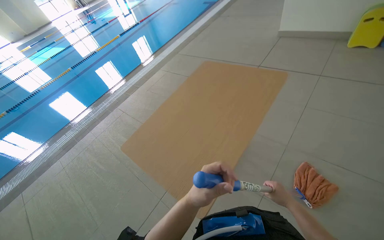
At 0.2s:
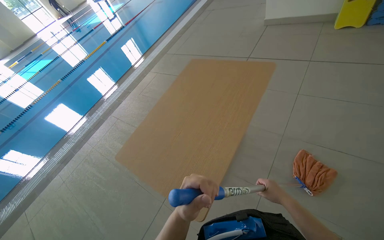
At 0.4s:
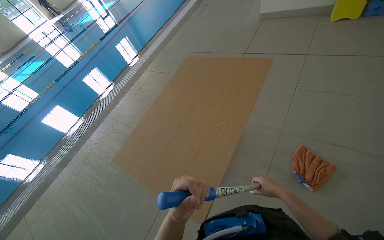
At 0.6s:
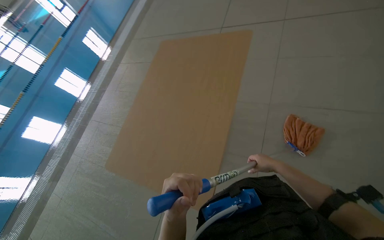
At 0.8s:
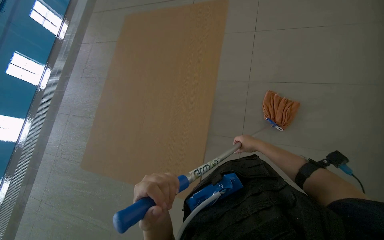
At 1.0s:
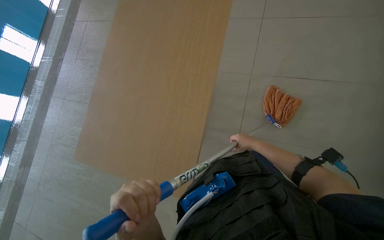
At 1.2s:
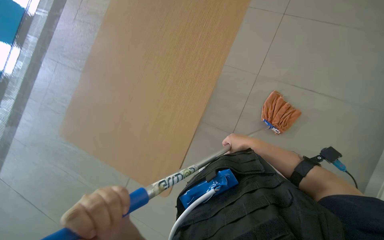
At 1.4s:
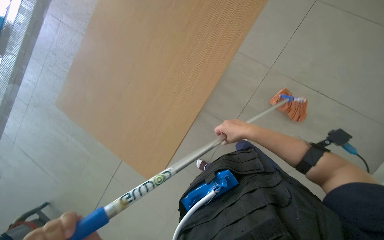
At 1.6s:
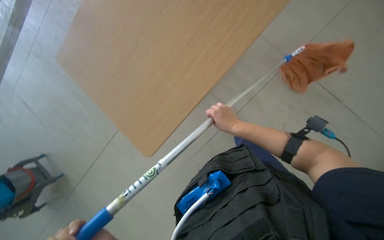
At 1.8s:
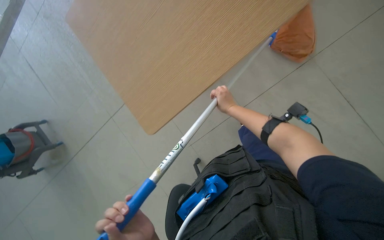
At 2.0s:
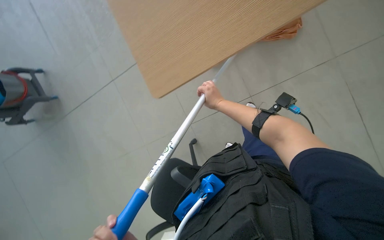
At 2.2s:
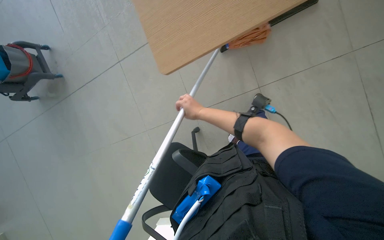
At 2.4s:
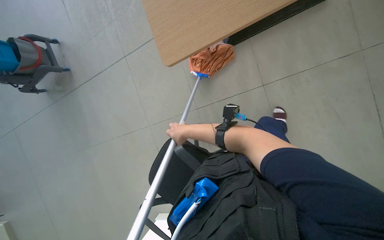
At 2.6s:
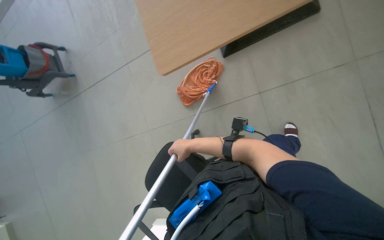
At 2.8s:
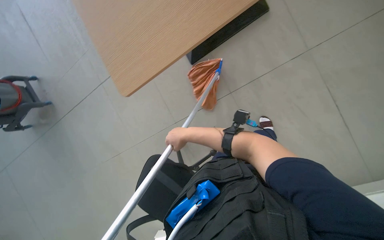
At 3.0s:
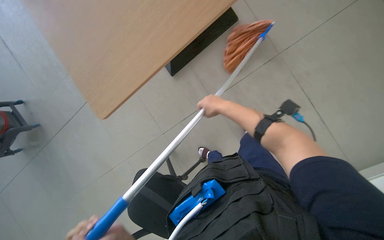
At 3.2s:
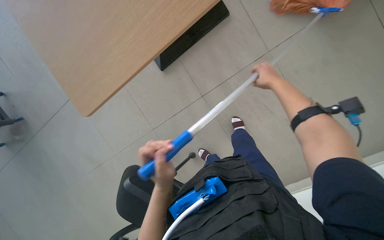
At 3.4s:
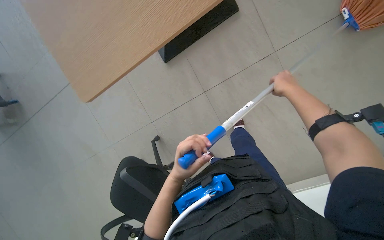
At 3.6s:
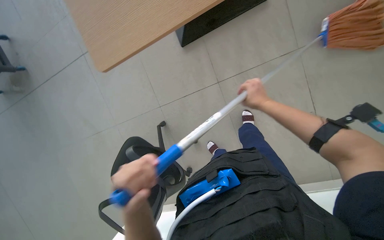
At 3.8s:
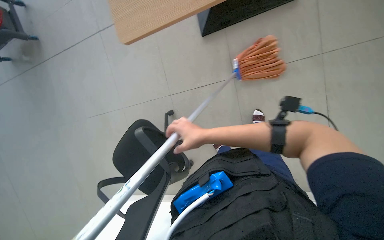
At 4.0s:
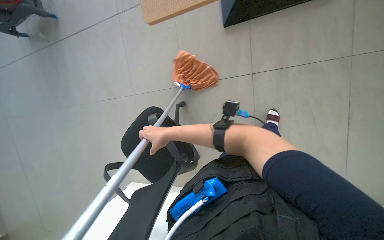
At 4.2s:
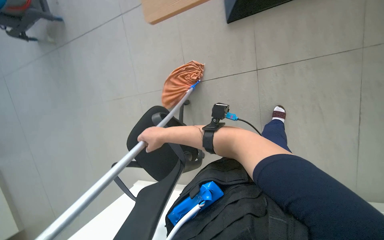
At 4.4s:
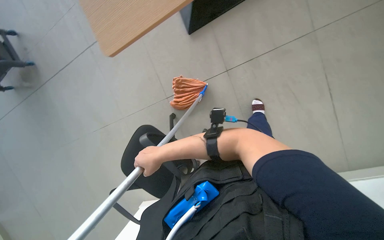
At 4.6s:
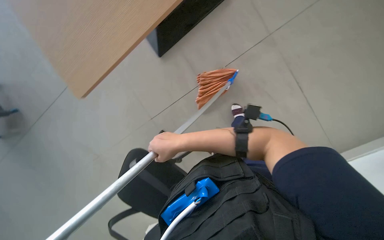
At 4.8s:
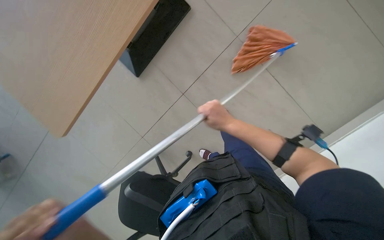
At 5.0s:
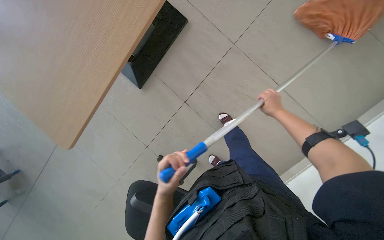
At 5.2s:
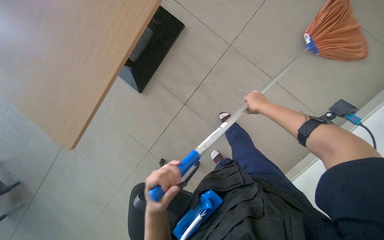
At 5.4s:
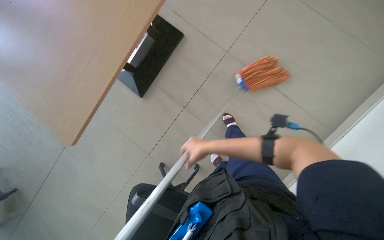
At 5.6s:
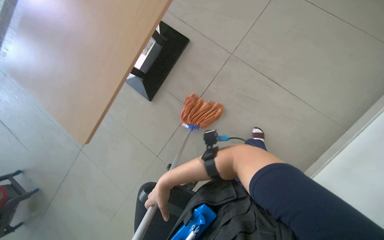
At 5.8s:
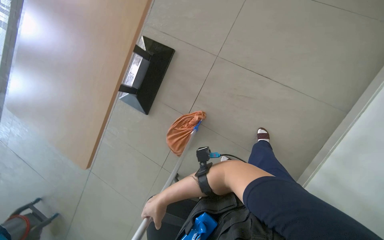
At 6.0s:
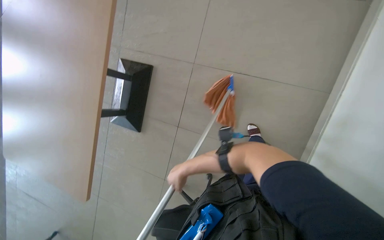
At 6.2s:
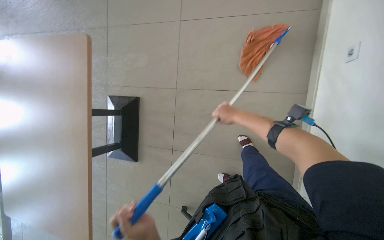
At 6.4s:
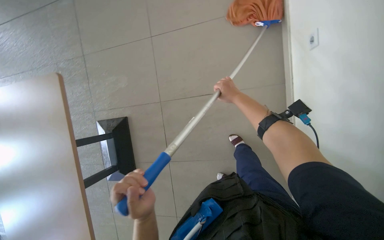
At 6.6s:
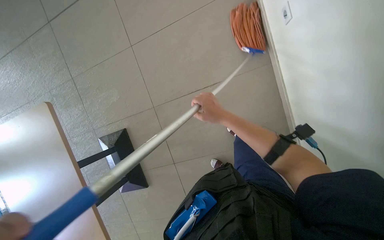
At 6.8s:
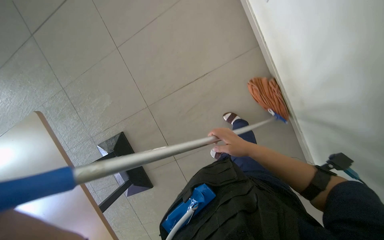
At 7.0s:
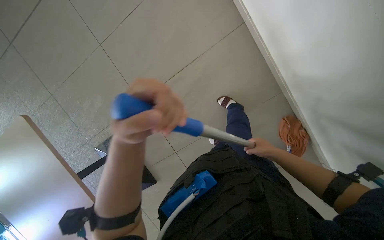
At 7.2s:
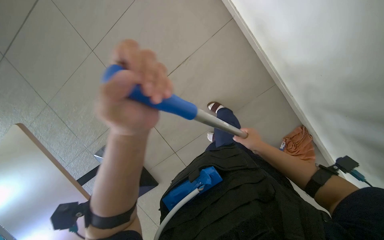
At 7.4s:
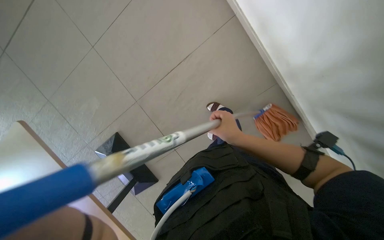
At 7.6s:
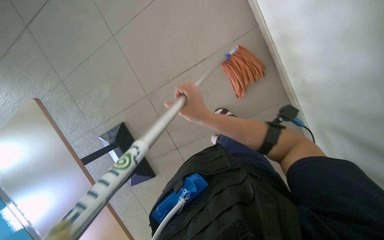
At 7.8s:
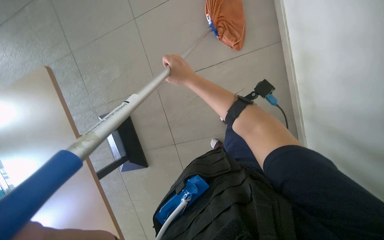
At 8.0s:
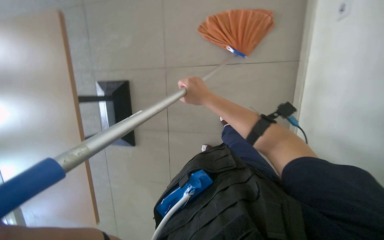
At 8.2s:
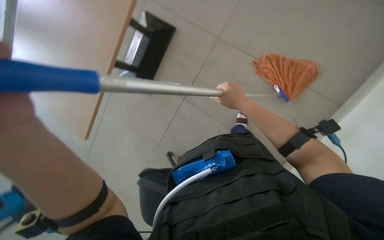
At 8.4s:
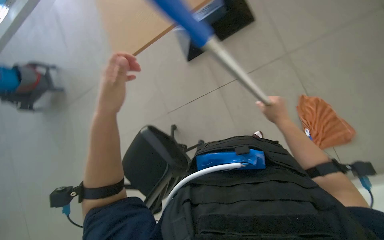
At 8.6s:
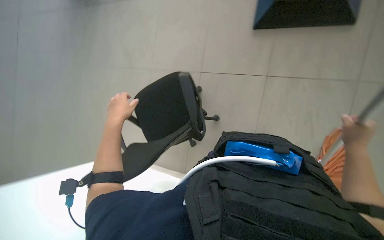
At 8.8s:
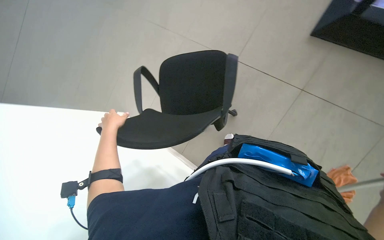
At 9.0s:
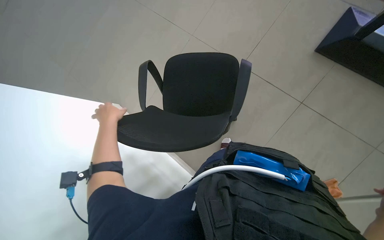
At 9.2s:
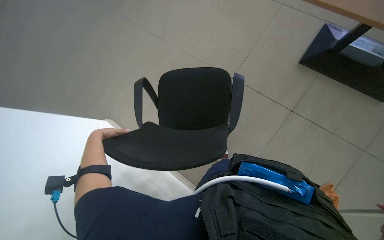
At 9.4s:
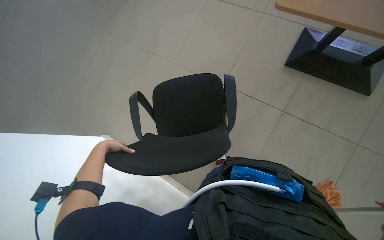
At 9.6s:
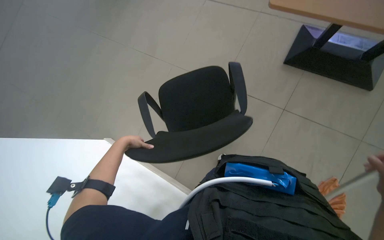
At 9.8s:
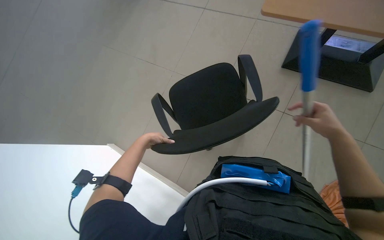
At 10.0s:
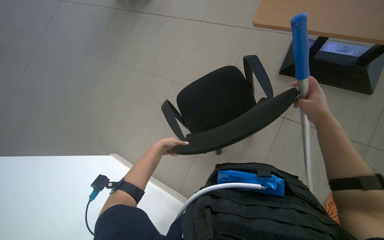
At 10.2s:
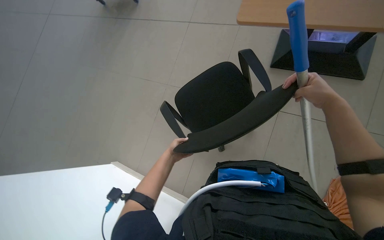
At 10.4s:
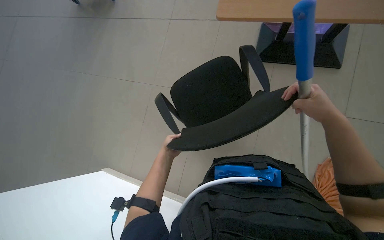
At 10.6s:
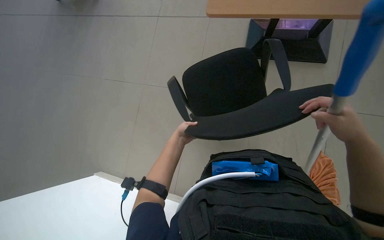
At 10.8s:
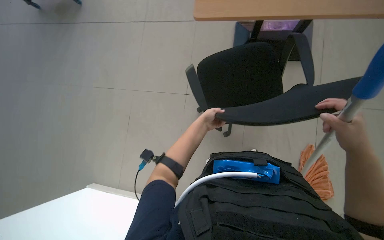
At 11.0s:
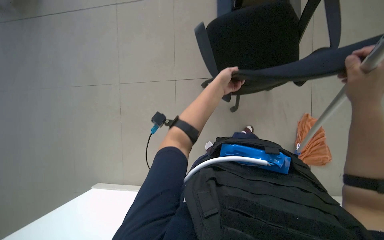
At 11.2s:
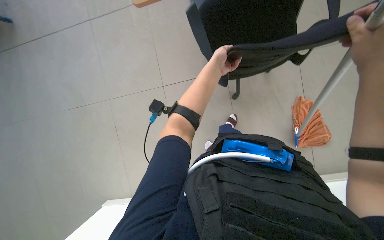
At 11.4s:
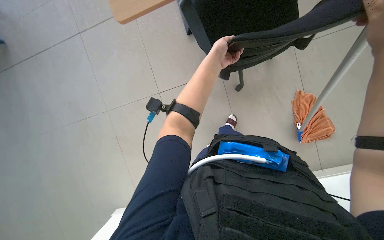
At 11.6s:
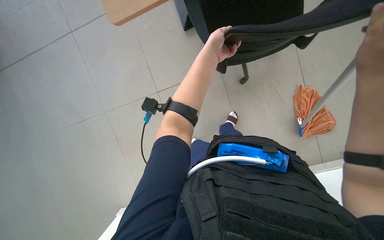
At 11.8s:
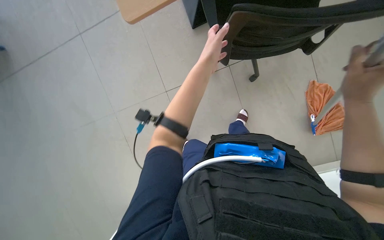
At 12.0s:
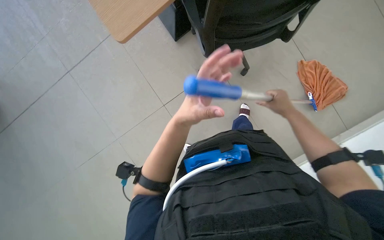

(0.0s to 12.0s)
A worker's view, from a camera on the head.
Job: mopping floor.
The whole recording: Mopping pool deck. The worker dips and wrings a mop, then mops the tiled floor around the swimming pool, and wrings the mop again.
0.0s - 1.6s: The view tilts roughly 30 degrees downward.
3.0s - 4.4s: The right hand is displaced to the left and down the picture by some 35 cm.
4.4s - 6.0s: The scene turns some 35 degrees counterclockwise in the picture.
6.0s - 7.6s: The scene rotates counterclockwise by approximately 40 degrees.
7.6s - 9.0s: The scene rotates clockwise by approximately 55 degrees.
9.0s - 10.4s: The left hand shifts approximately 20 cm to the right.
10.4s - 12.0s: The camera pitches downward, by about 15 degrees. The left hand shifts about 30 cm nearer to the camera, to the right and up the picture.

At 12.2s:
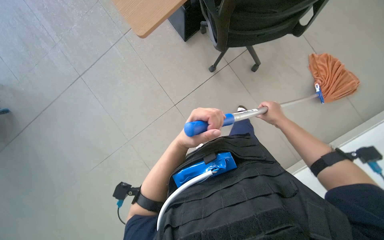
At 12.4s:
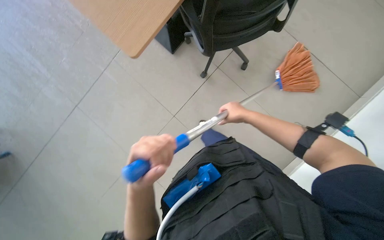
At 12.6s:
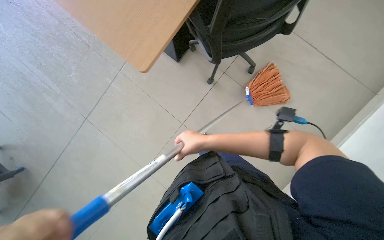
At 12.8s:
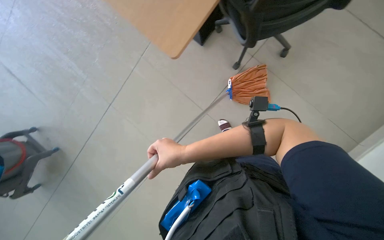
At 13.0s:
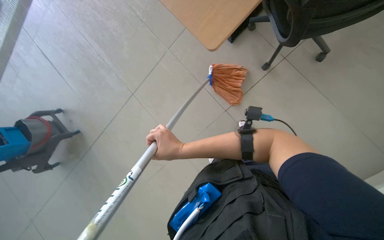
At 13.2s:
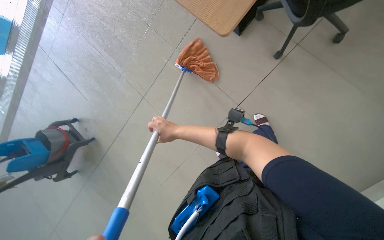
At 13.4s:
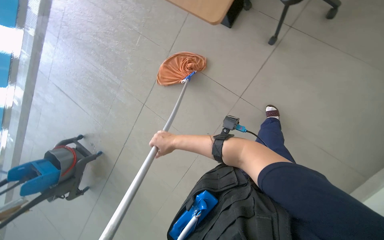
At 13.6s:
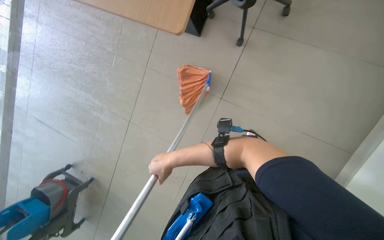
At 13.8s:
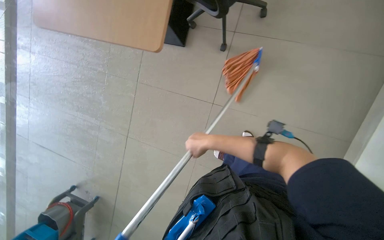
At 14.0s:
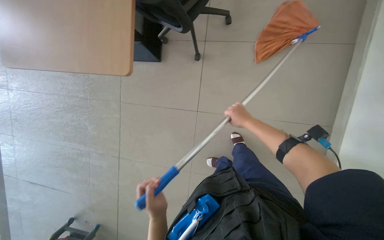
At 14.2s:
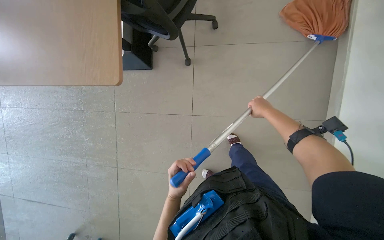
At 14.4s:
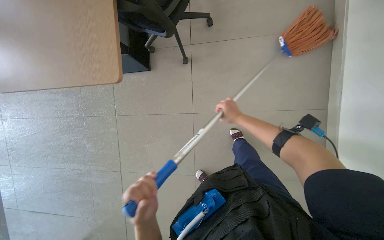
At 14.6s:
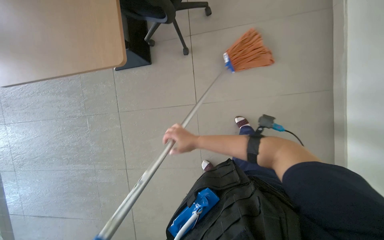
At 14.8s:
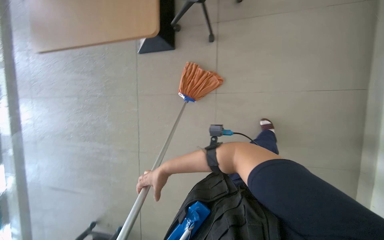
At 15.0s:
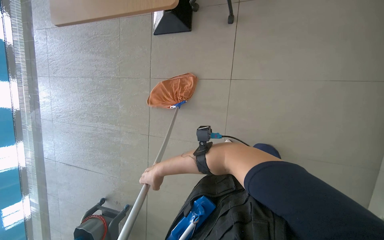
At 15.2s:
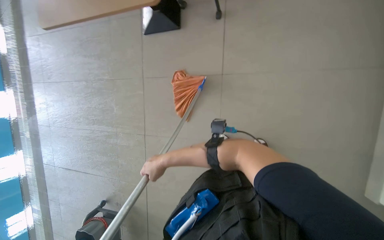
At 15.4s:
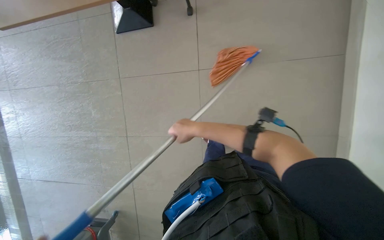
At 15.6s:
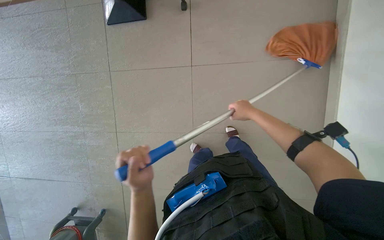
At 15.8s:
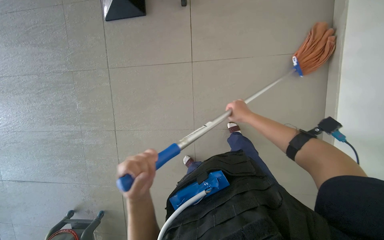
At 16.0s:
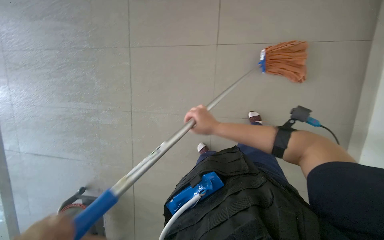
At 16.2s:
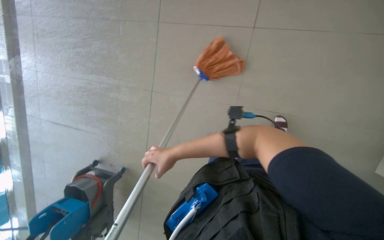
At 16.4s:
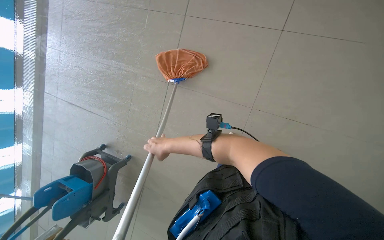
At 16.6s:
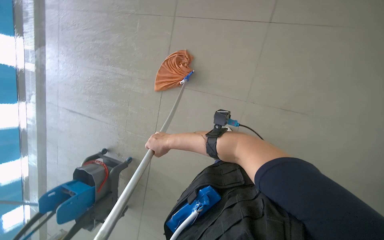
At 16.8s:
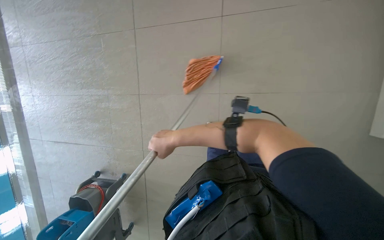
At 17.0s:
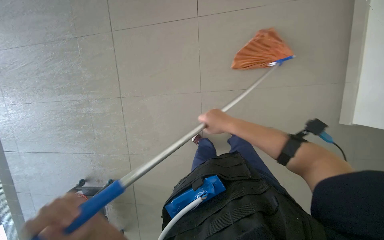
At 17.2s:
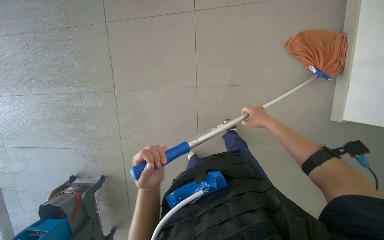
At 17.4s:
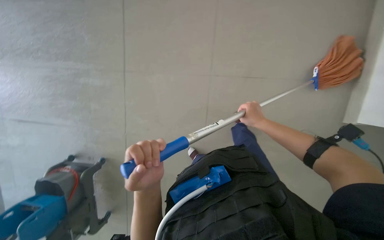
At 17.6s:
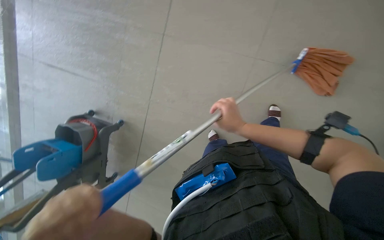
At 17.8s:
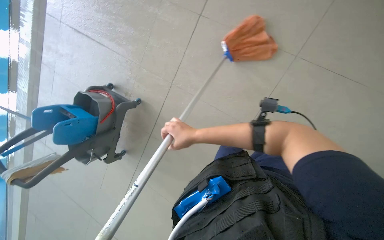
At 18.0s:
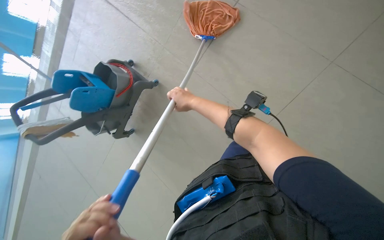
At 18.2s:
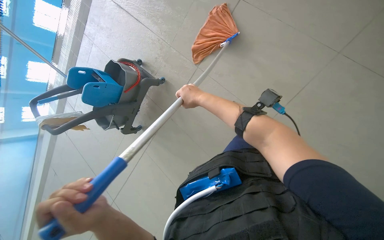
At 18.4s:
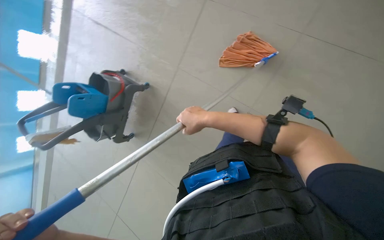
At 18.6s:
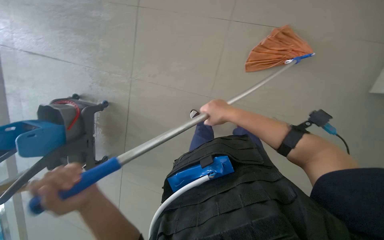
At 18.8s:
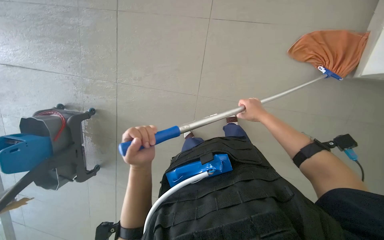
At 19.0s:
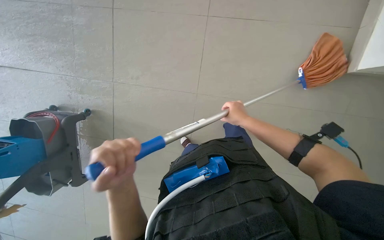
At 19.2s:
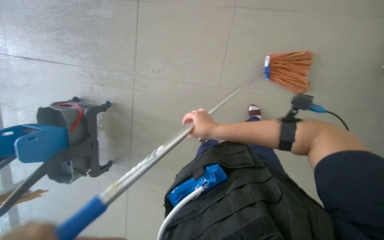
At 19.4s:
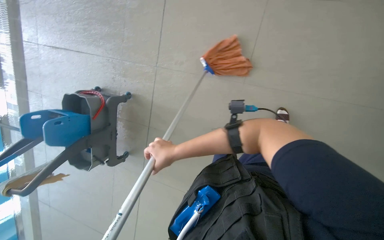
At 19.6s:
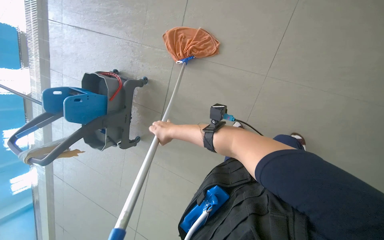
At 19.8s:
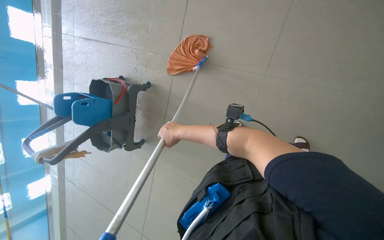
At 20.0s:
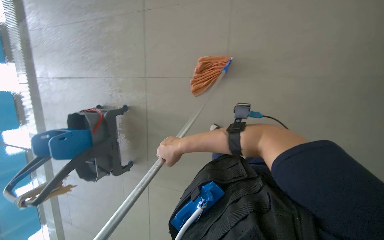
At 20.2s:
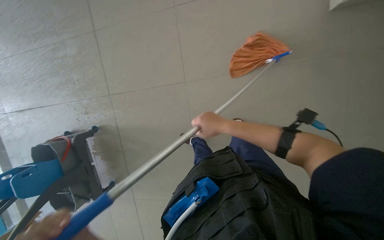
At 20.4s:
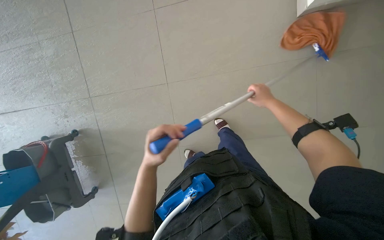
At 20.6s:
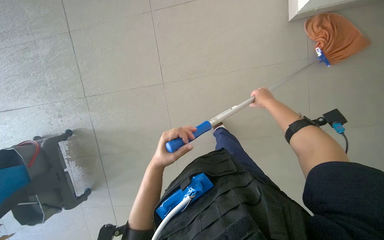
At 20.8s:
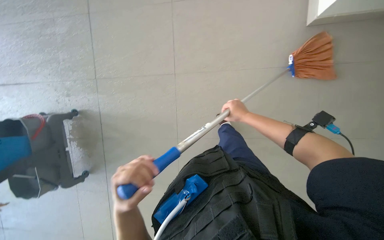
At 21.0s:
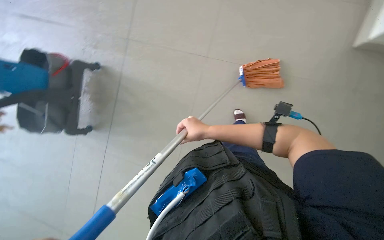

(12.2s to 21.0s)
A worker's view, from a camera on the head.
Job: mopping floor.
The whole recording: Mopping pool deck. The worker dips and wrings a mop, then mops the tiled floor around the swimming pool, and wrings the mop again.
12.2s - 13.6s: The scene turns some 25 degrees counterclockwise in the picture. The right hand heads to the left, covering roughly 60 cm.
15.2s - 16.6s: The camera travels some 40 cm.
16.6s - 18.0s: The head travels some 50 cm.
19.6s - 21.0s: The camera is carried about 50 cm. The view tilts some 15 degrees upward.
